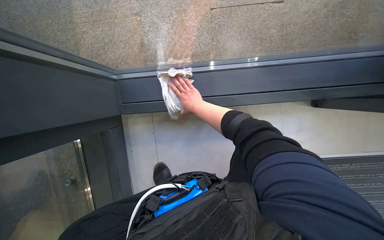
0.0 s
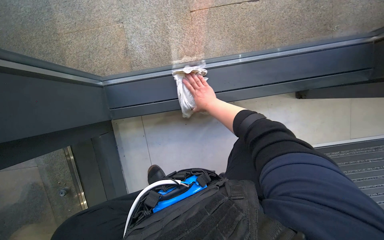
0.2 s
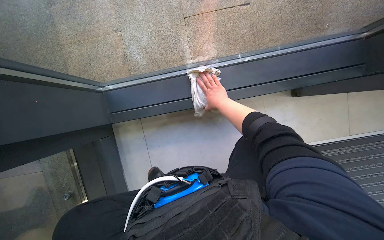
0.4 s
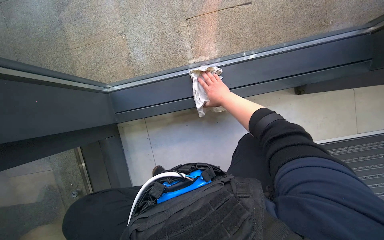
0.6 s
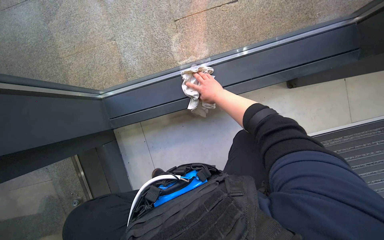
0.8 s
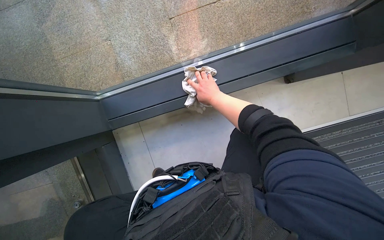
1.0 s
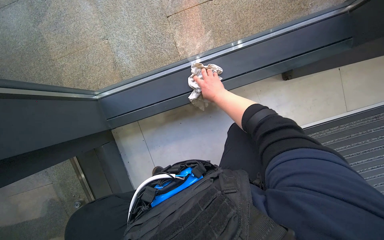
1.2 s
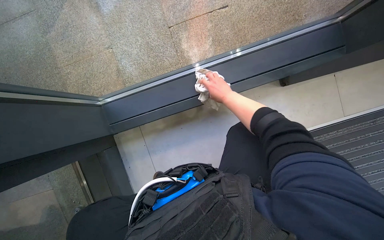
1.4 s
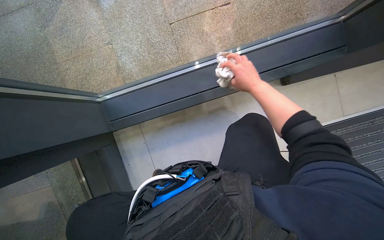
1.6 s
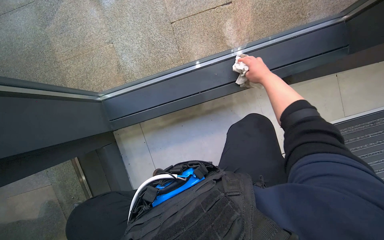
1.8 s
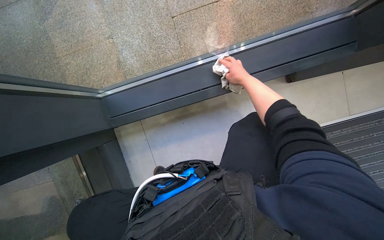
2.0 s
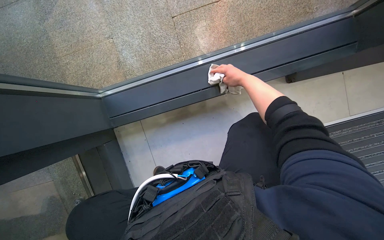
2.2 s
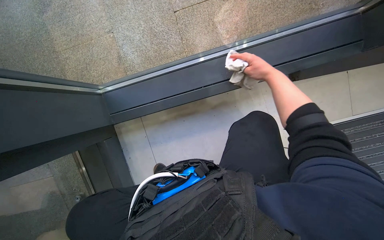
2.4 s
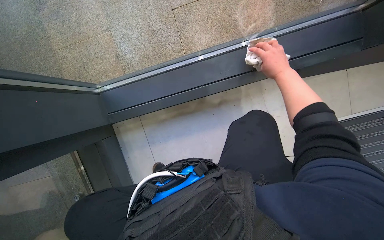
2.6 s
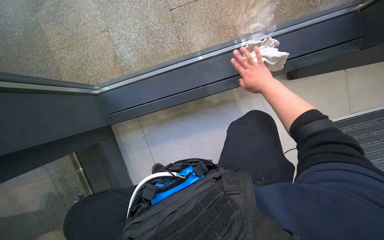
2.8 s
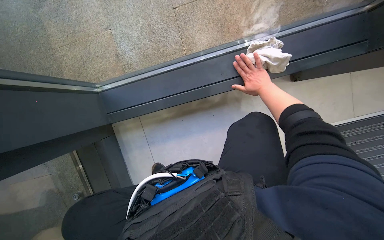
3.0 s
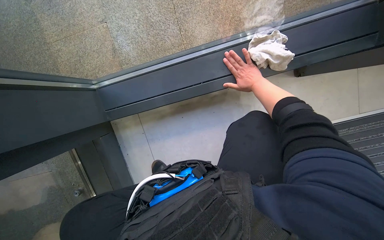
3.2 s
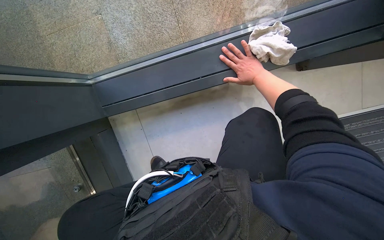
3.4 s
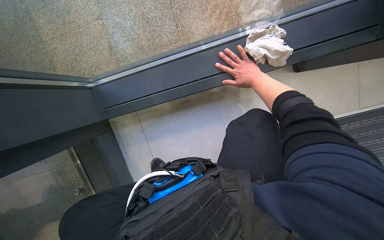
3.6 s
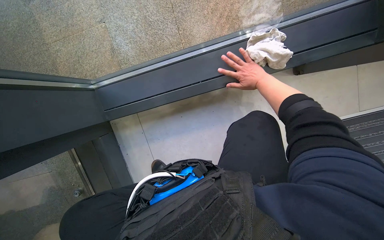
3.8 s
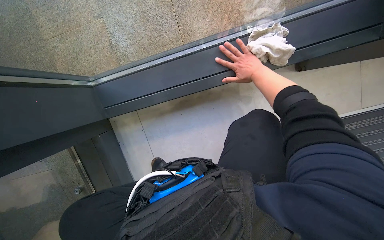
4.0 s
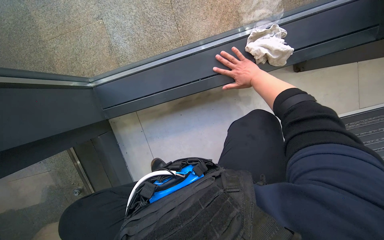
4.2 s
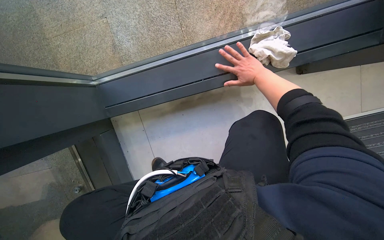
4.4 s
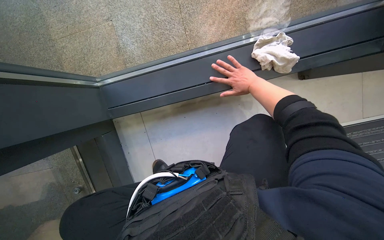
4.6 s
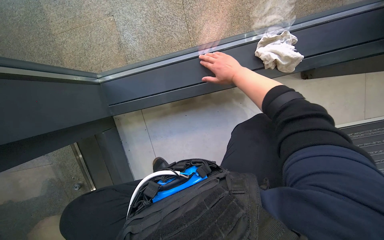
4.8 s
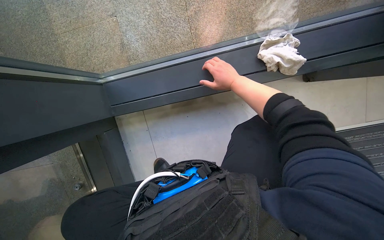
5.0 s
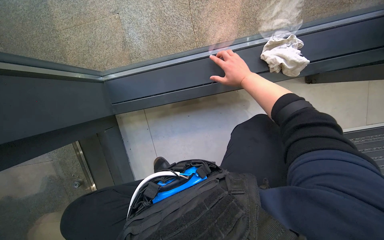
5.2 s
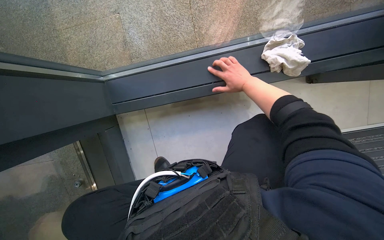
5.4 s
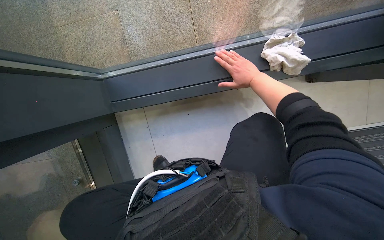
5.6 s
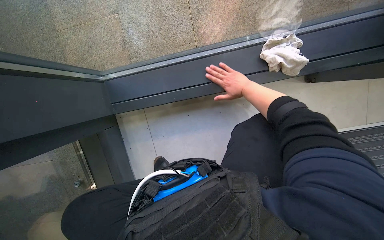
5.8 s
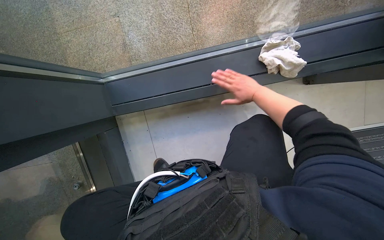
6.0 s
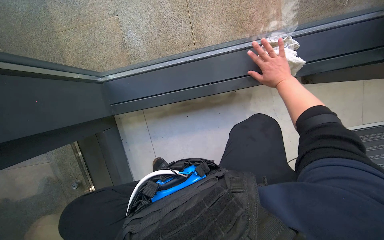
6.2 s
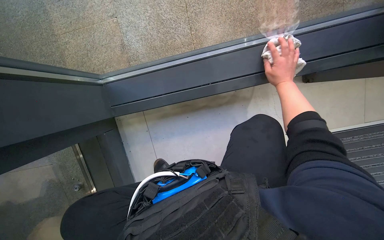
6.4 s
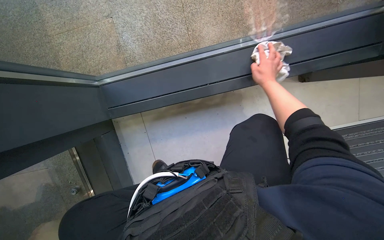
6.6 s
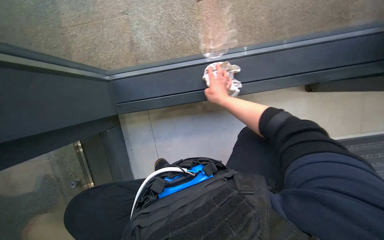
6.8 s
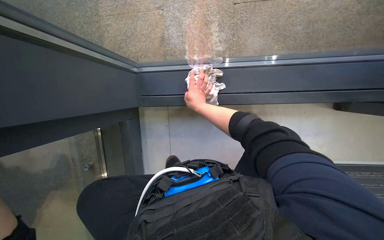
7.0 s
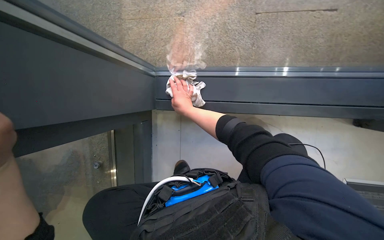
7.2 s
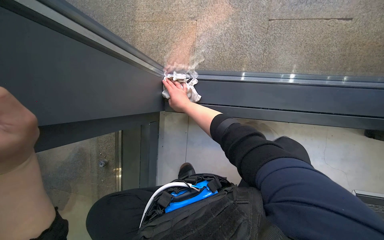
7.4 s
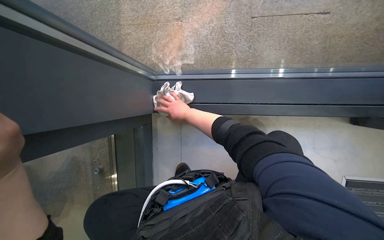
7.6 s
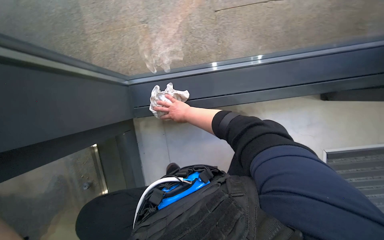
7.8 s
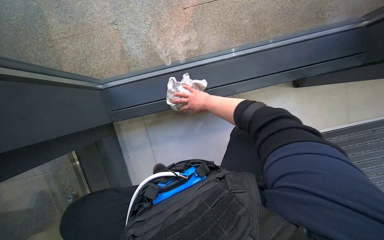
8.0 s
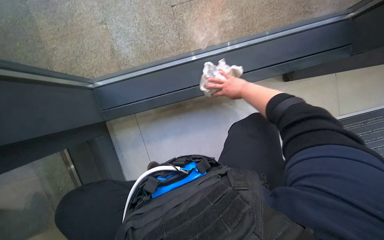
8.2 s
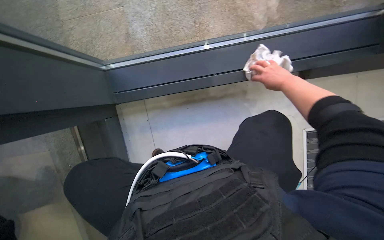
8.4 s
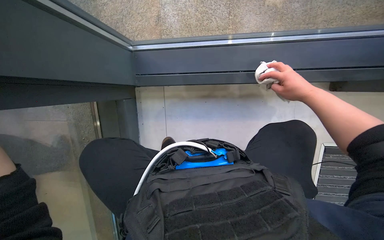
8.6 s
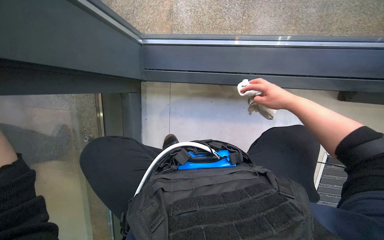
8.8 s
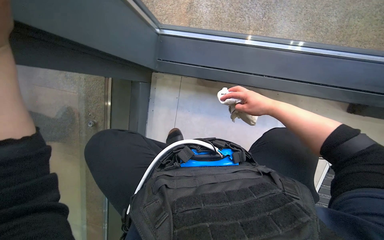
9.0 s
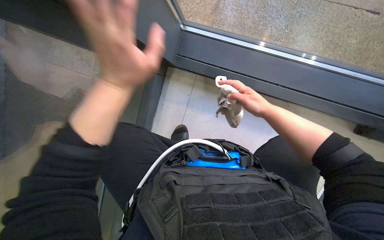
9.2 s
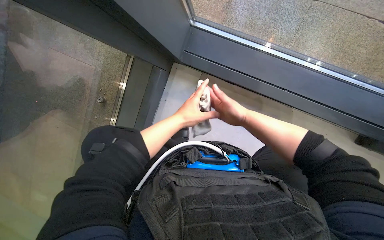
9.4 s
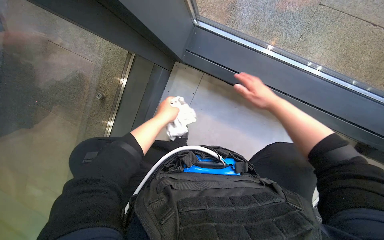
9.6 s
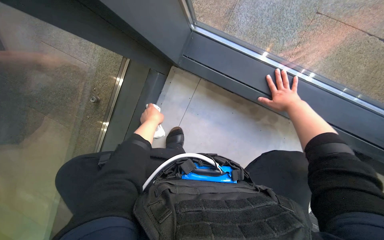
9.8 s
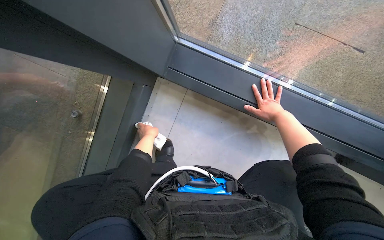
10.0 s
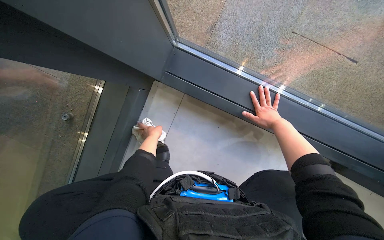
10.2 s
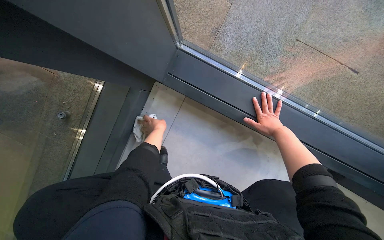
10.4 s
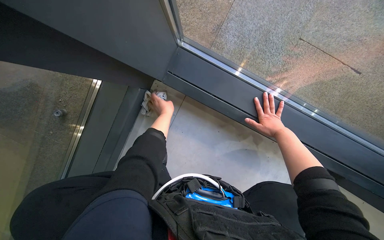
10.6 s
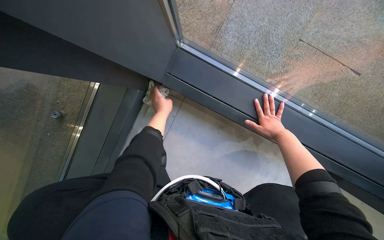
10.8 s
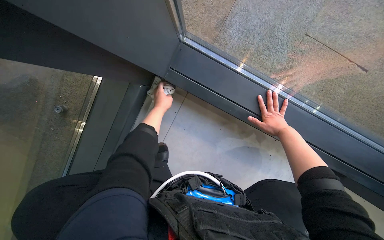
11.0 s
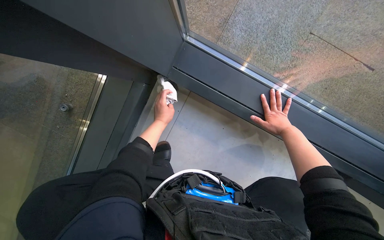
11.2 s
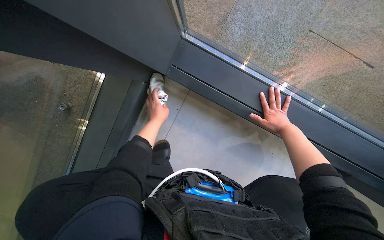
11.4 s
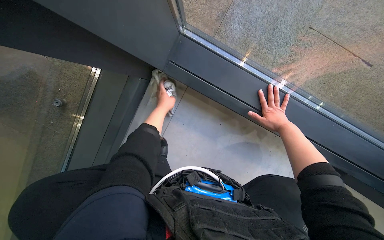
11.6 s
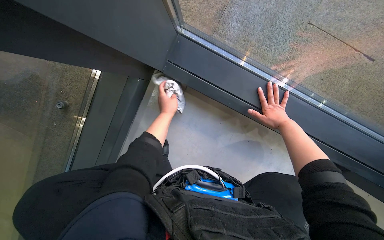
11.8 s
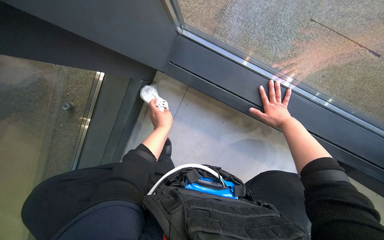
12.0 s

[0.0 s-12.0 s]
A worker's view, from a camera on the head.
Job: cleaning windows.
The whole recording: Cleaning window frame. The worker dips a cloth into a bucket and wipes the window frame.
0.0 to 1.6 s: The right hand shifts roughly 30 cm to the right and nearer to the camera.
1.6 to 3.0 s: The right hand moves approximately 15 cm farther from the camera and comes back.
6.0 to 7.6 s: The right hand goes some 40 cm to the left.
9.0 to 10.4 s: The right hand is displaced farther from the camera and to the right by approximately 15 cm.
10.4 to 12.0 s: The left hand goes nearer and farther, roughly 10 cm each way, reversing 2 times.

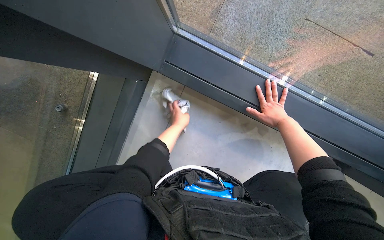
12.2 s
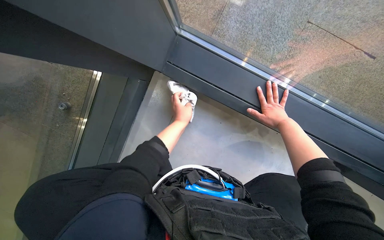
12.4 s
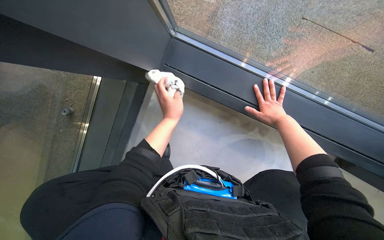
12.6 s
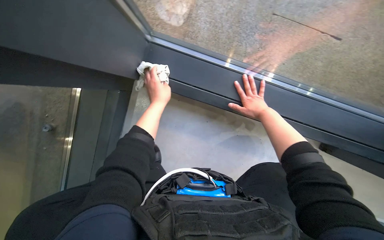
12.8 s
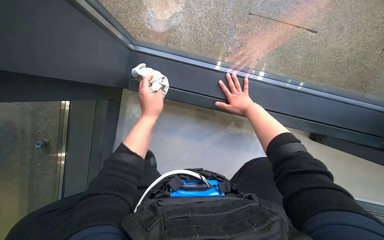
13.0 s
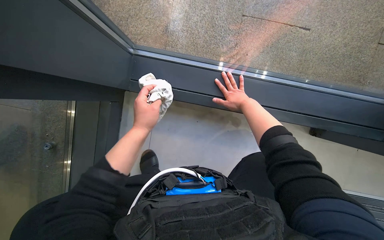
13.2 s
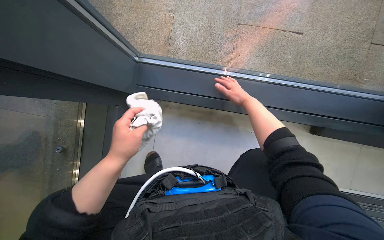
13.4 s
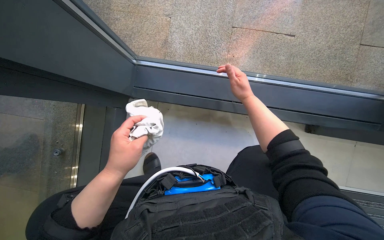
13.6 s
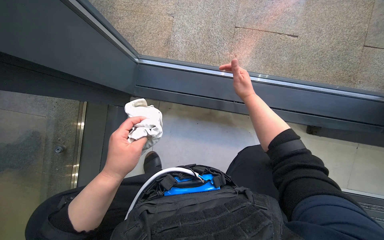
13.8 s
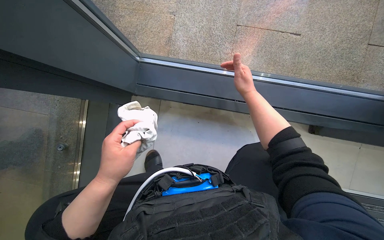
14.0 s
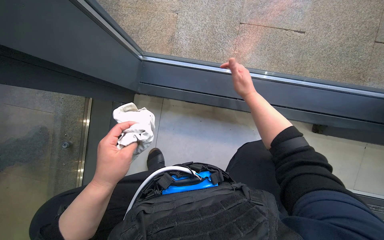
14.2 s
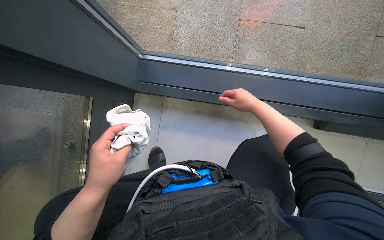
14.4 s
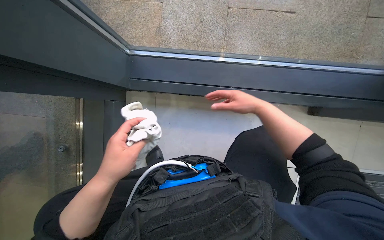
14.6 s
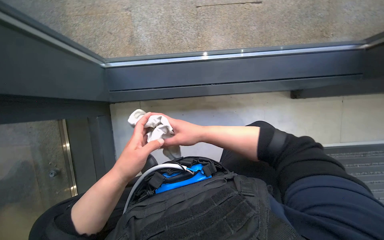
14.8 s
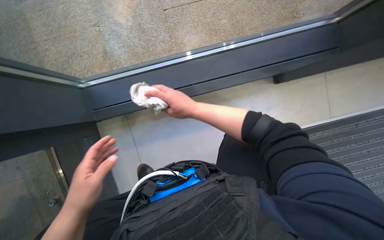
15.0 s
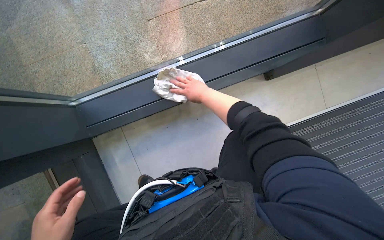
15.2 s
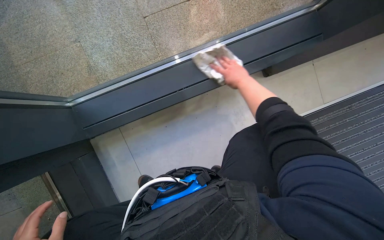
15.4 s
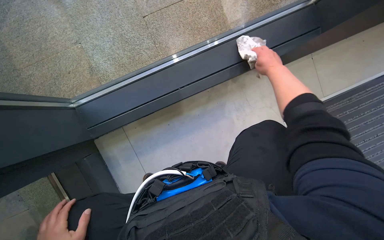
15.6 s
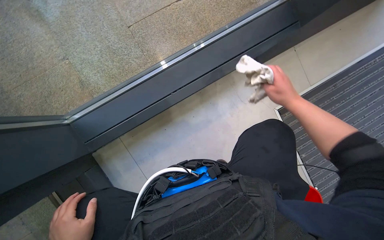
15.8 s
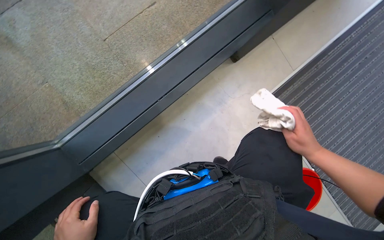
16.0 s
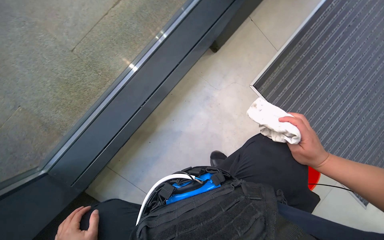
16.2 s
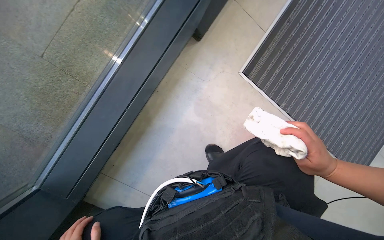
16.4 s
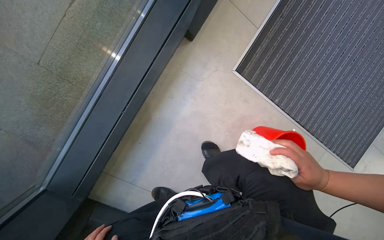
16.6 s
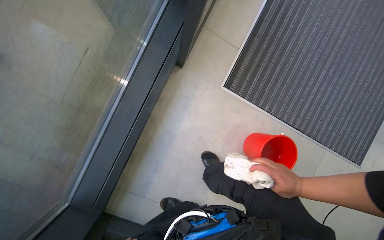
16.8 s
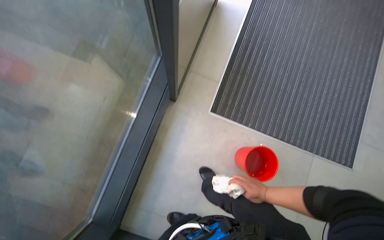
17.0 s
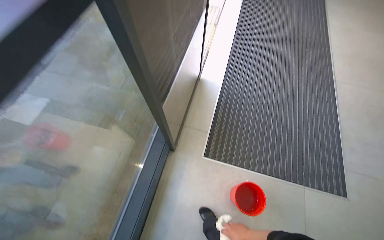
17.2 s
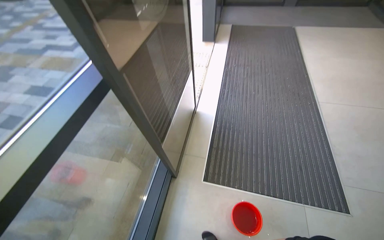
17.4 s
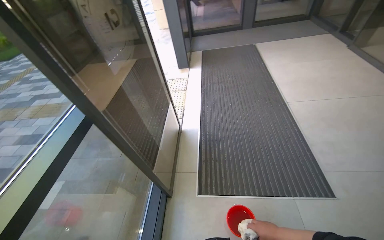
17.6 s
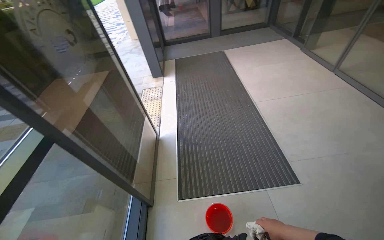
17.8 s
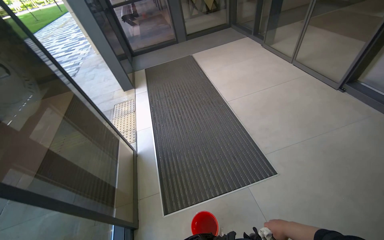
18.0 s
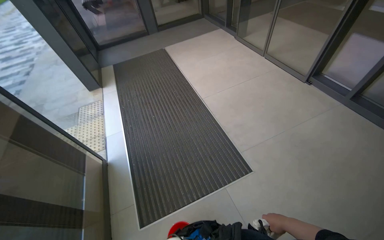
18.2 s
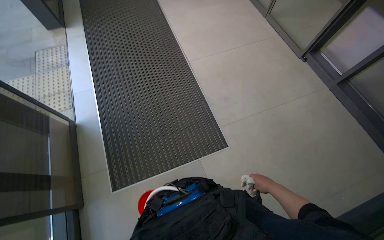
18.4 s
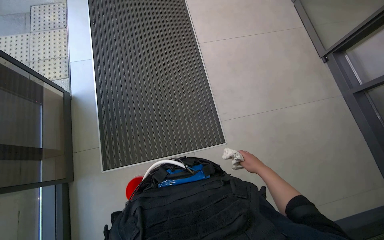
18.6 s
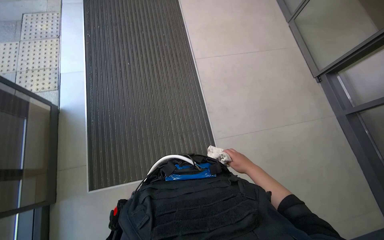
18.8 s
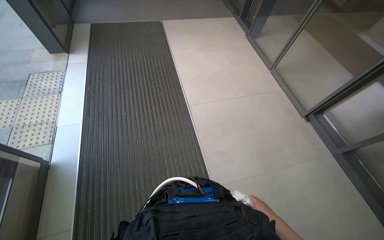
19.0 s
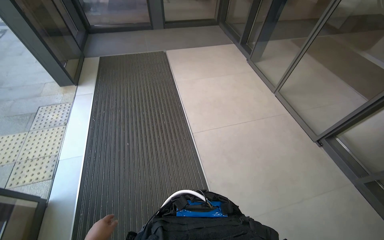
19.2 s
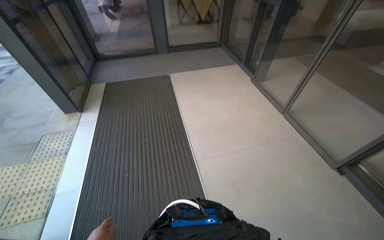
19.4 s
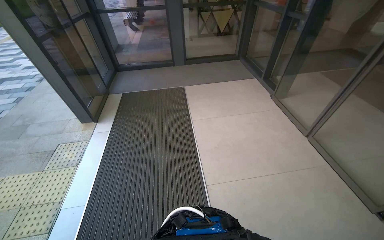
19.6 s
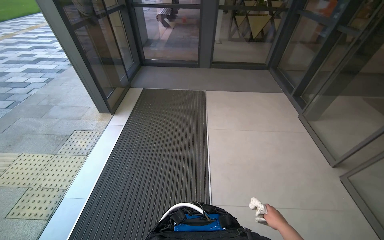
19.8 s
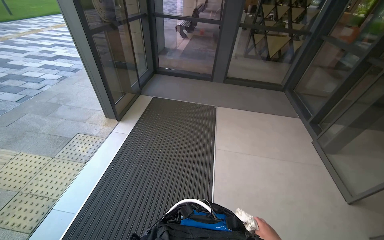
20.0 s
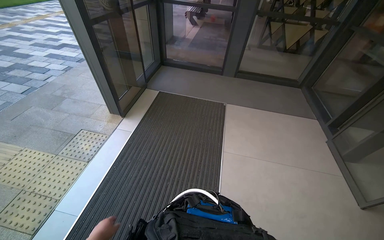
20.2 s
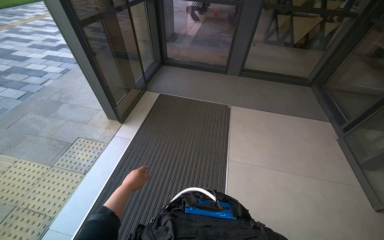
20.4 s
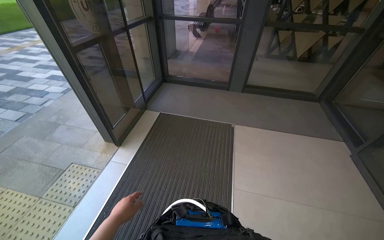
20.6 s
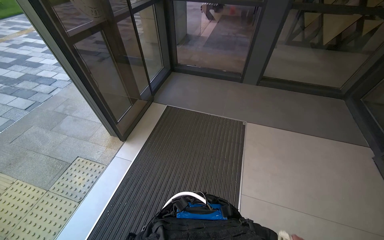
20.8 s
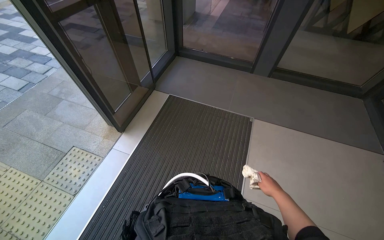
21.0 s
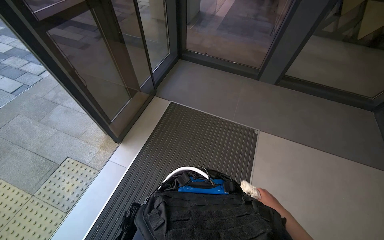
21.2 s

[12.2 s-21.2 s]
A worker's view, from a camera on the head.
Job: cleaning windows.
The whole recording: Cleaning window frame. The worker dips a cloth into a bucket and wipes the window frame.
12.2 to 13.8 s: The left hand moves nearer to the camera and down the picture, roughly 25 cm, while the right hand travels nearer to the camera by some 15 cm.
13.8 to 15.2 s: The scene rotates counterclockwise by about 30 degrees.
15.2 to 16.6 s: Everything in view rotates about 35 degrees counterclockwise. The right hand goes about 50 cm down the picture and to the right.
16.6 to 18.2 s: The camera travels some 1 m. The head rotates about 55 degrees to the right. The camera pitches upward, by approximately 45 degrees.
18.2 to 19.8 s: The camera is carried approximately 1 m.
19.8 to 21.2 s: The camera travels approximately 1 m. The head turns to the left by roughly 20 degrees.
